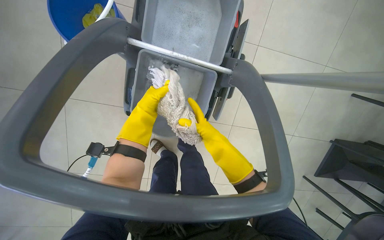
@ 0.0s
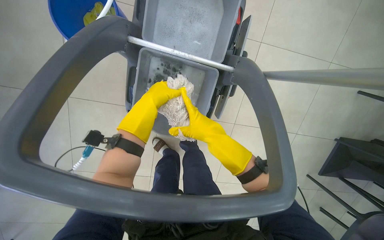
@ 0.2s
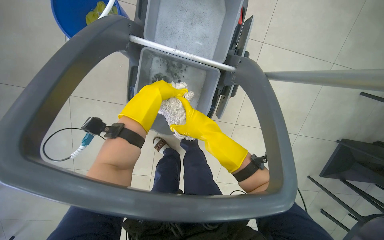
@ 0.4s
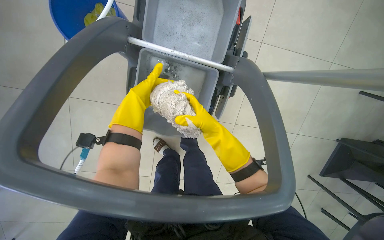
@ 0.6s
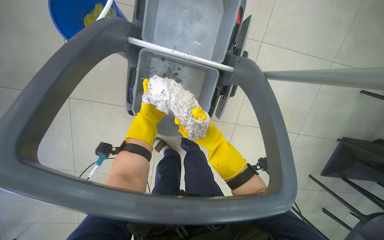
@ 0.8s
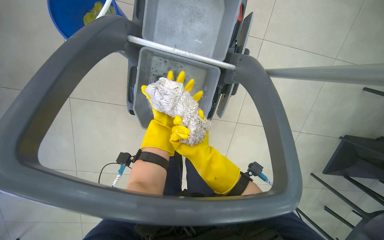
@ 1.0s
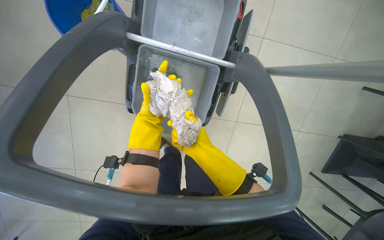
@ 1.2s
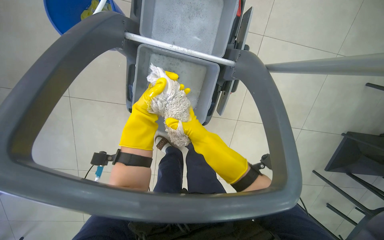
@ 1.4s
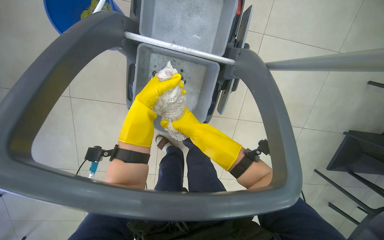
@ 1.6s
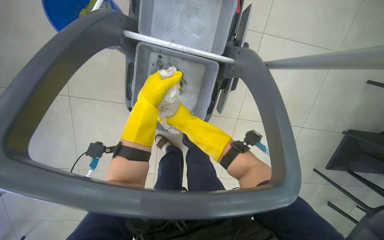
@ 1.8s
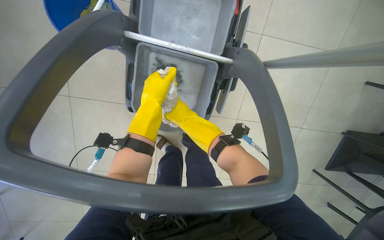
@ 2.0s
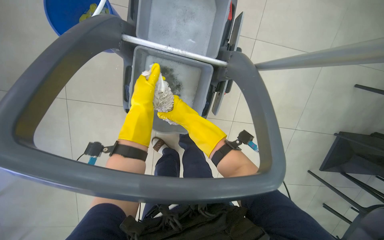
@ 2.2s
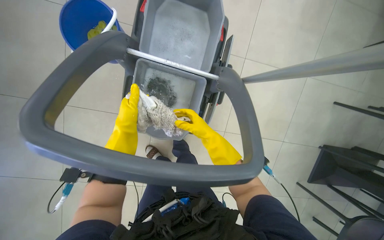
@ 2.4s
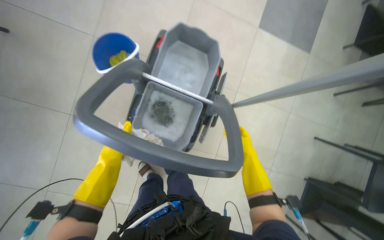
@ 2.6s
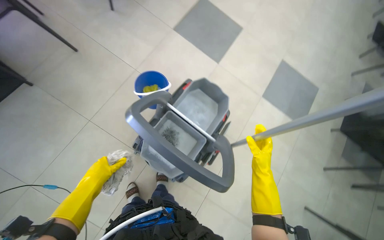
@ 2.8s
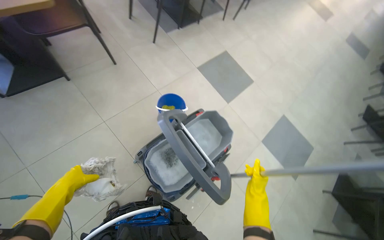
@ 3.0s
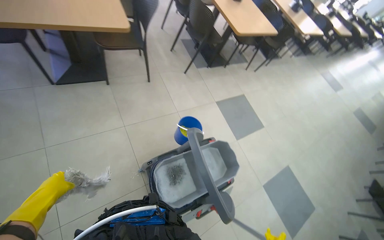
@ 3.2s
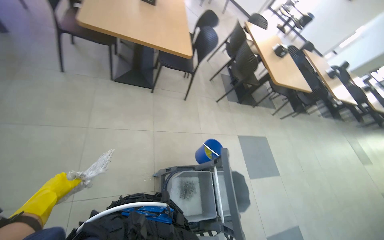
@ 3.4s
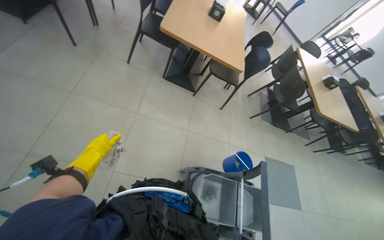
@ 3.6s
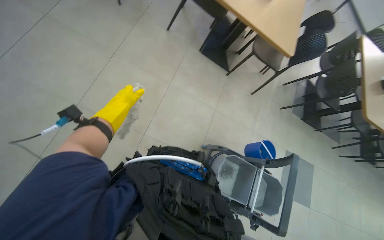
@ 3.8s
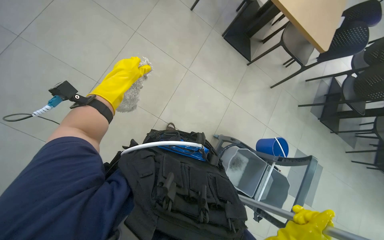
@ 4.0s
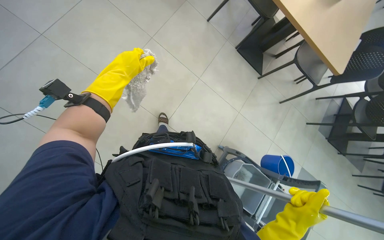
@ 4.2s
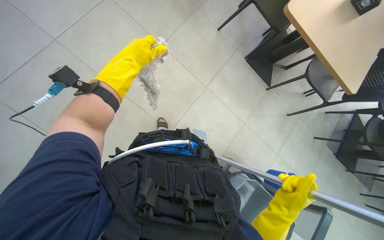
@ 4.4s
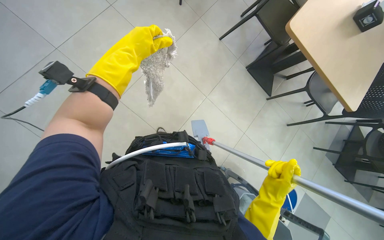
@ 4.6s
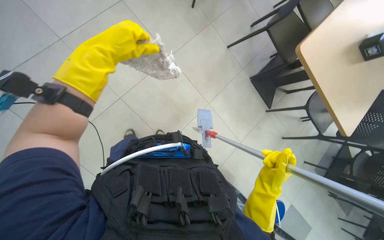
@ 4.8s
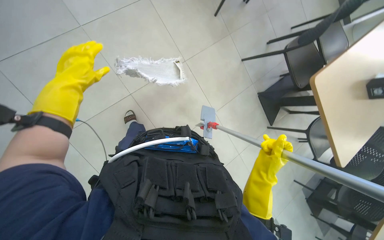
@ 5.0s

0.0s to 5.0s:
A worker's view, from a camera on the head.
Job: preparing cleaning supplies.
The whole recording: Preparing the mop. The worker prepares the mop by attaching the head and wringing it in the bucket.
0.0s to 1.6s: The left hand moves nearer to the camera, approximately 10 cm, while the right hand moves nearer and farther over about 10 cm, changing direction 2 times.
1.6s to 3.4s: The camera travels some 80 cm. The view tips upward by approximately 70 degrees. The scene turns some 70 degrees clockwise in the picture.
3.4s to 5.0s: The wearer moves about 50 cm. The wearer looks about 60 degrees further to the left.

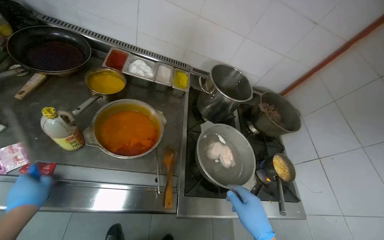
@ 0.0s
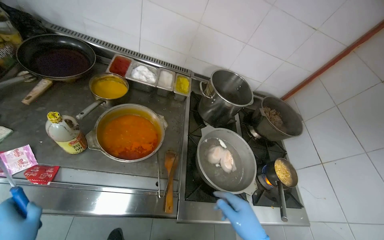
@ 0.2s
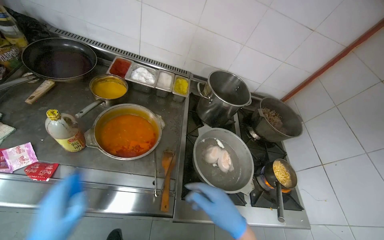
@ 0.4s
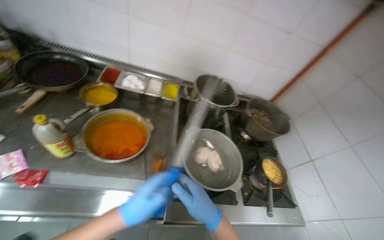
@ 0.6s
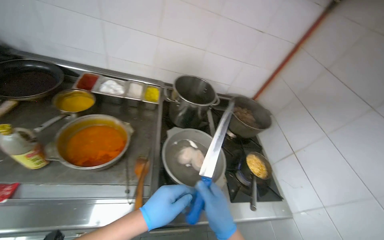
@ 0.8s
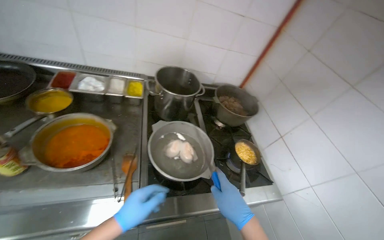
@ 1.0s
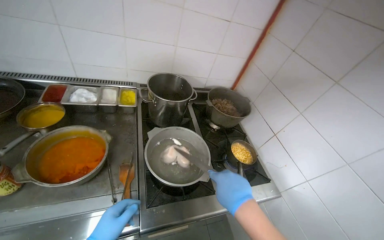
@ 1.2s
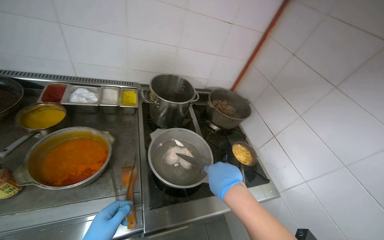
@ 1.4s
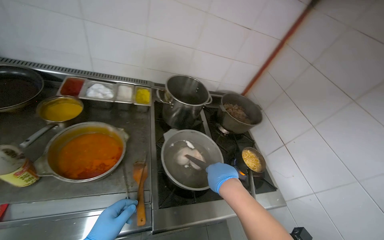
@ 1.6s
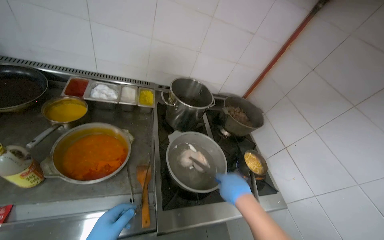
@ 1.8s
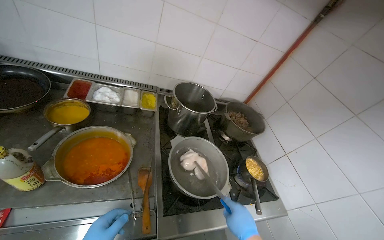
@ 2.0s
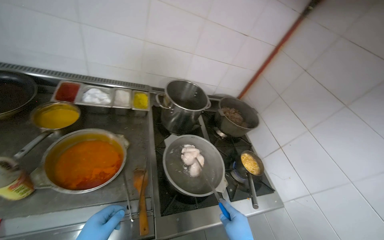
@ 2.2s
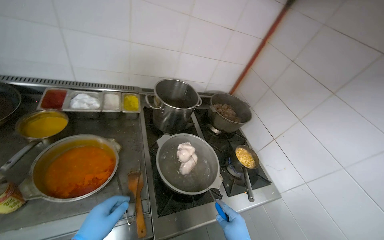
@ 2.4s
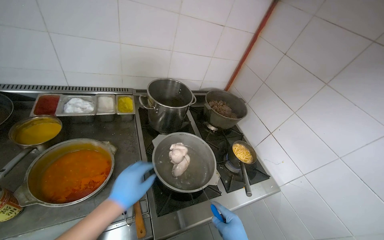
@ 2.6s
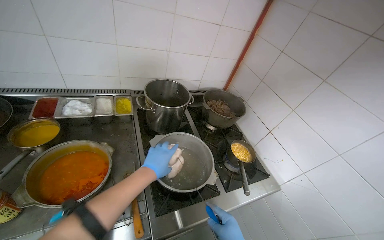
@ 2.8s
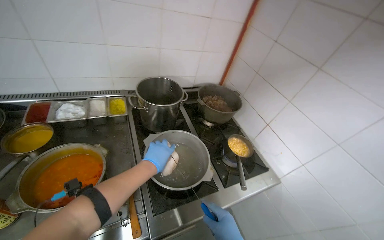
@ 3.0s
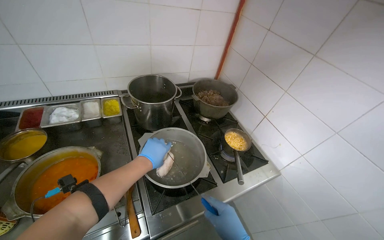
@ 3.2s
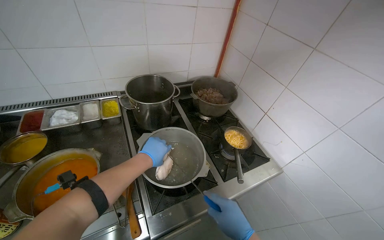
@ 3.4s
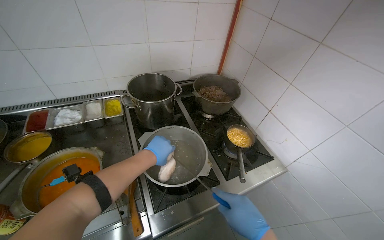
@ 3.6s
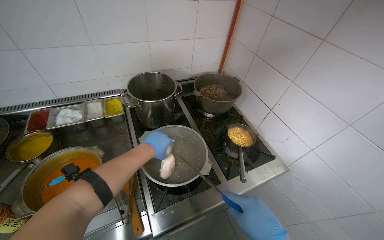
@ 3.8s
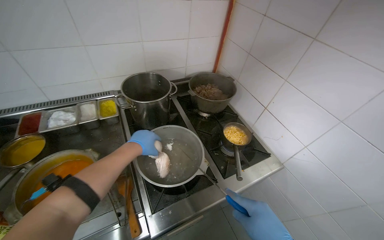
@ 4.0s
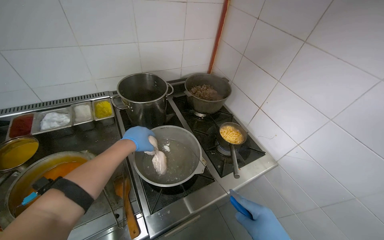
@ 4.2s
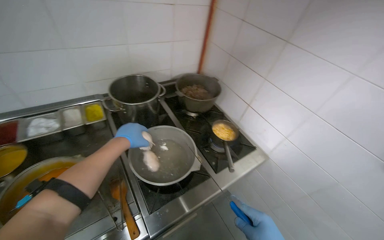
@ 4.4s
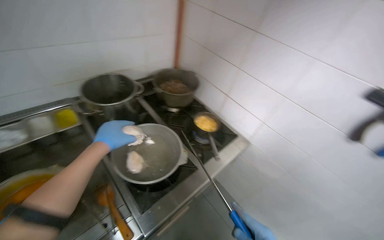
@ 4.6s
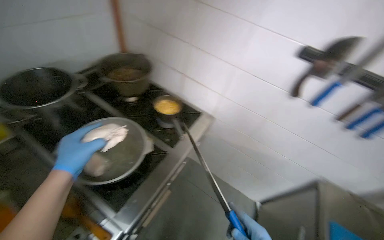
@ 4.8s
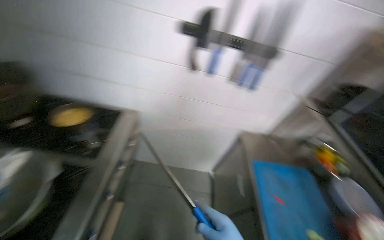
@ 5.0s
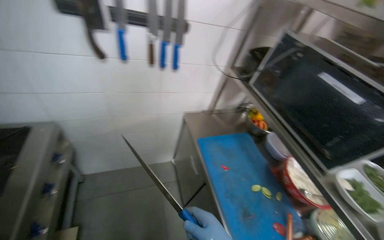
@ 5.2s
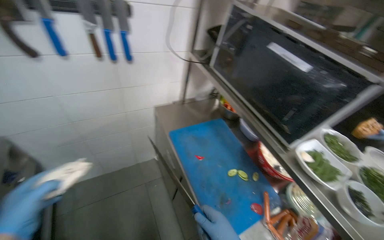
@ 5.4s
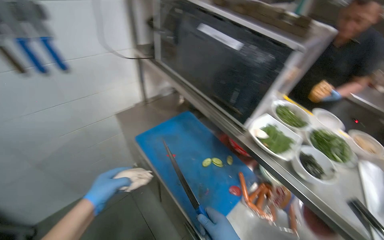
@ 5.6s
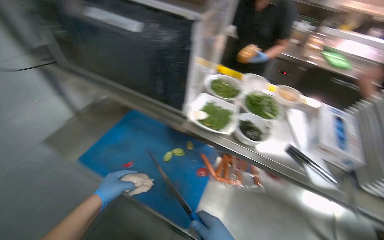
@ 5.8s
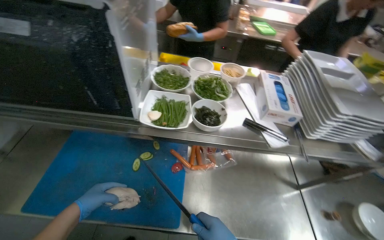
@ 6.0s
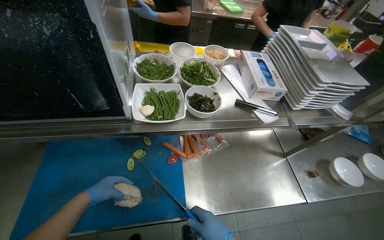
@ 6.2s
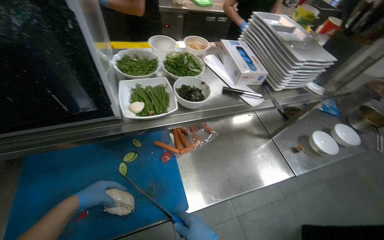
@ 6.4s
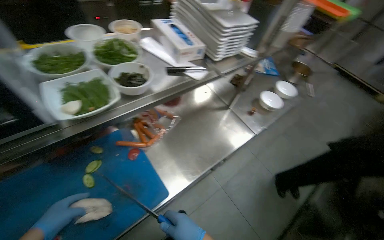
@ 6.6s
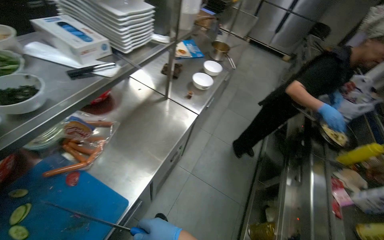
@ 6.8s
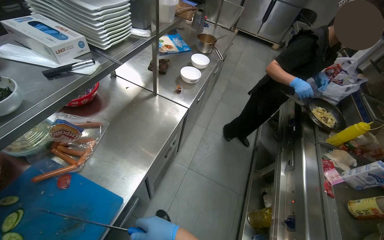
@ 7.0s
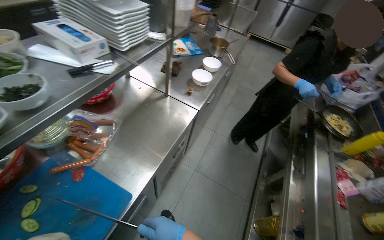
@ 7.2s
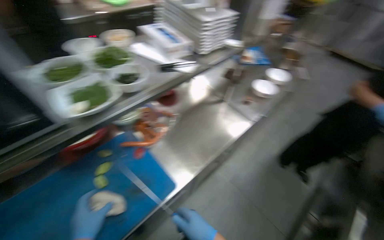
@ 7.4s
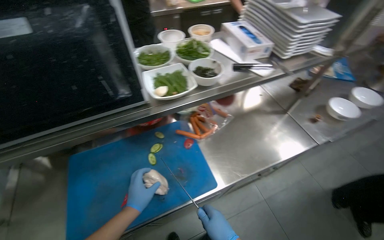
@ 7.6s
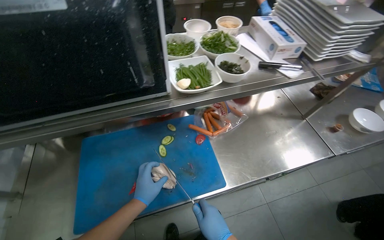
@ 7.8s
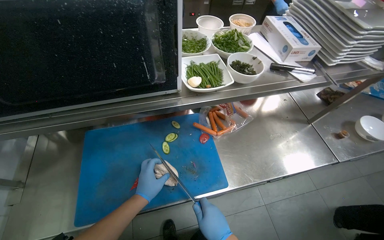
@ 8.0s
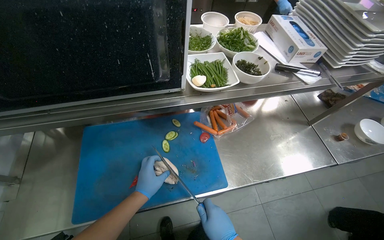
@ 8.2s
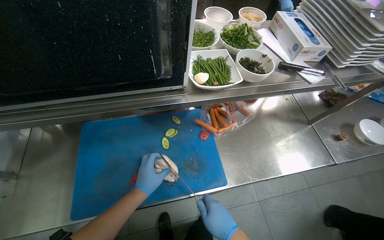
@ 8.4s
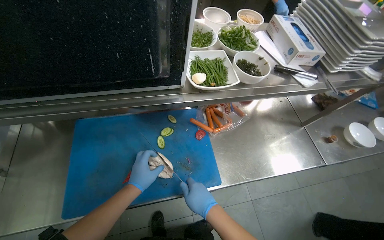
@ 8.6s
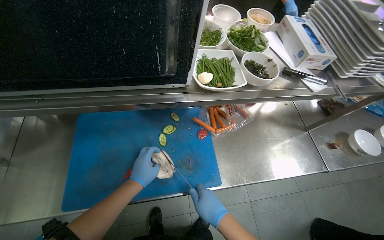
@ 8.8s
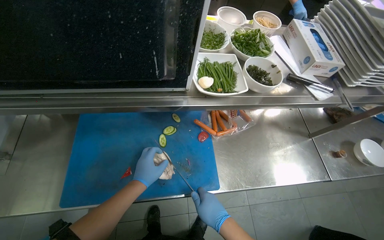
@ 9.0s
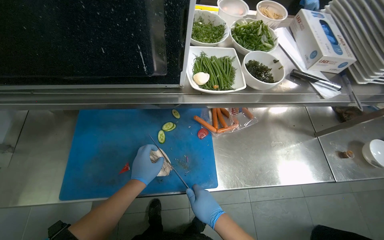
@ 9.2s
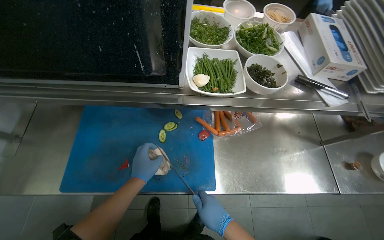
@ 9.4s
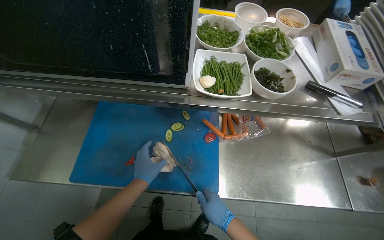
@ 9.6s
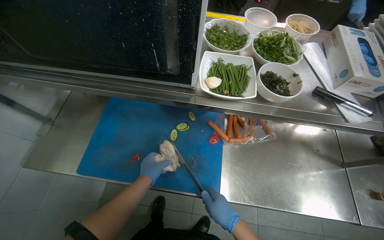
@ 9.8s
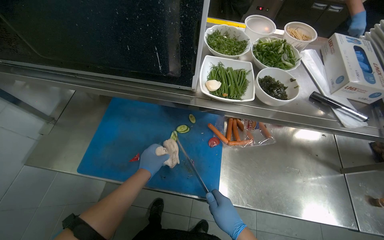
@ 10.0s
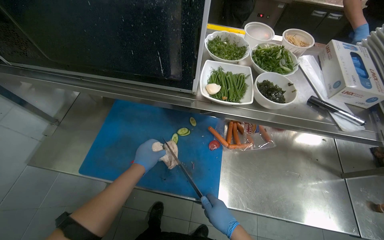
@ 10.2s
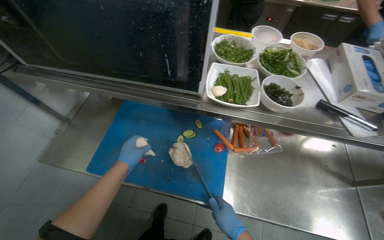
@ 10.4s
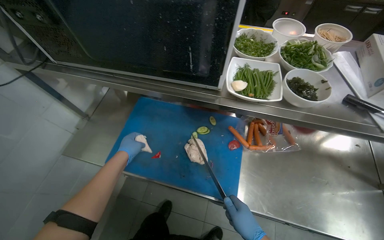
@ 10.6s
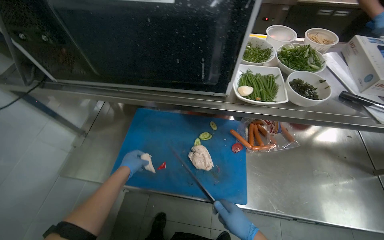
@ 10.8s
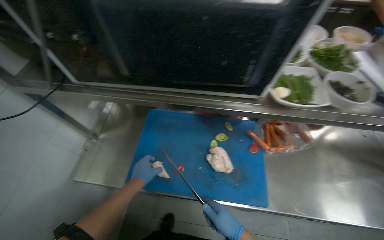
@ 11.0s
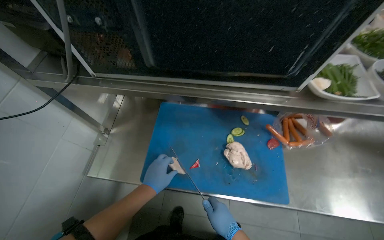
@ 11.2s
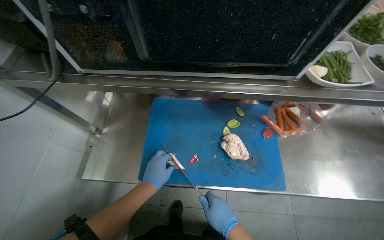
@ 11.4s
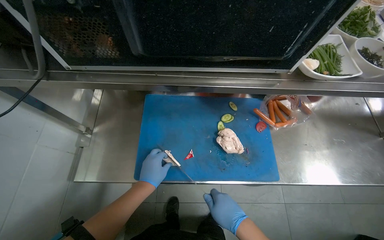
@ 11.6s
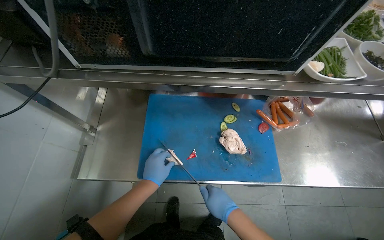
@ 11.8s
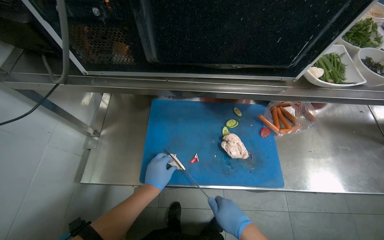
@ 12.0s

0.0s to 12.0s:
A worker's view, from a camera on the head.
Job: preparing food.
The whole recording: Slicing cooked chicken. The worker removes cooked chicken from a pot and slices it on a cutting board.
4.4s to 6.0s: The camera travels approximately 70 cm. The head rotates roughly 140 degrees to the right. The view tilts approximately 30 degrees downward.
6.0s to 7.6s: The scene turns approximately 25 degrees counterclockwise in the picture.
9.0s to 10.4s: The wearer's head swings some 20 degrees to the left. The right hand shifts approximately 10 cm to the right.

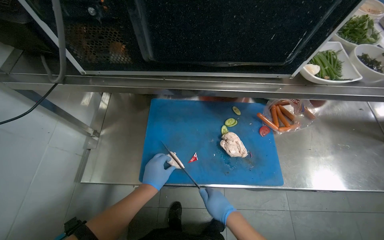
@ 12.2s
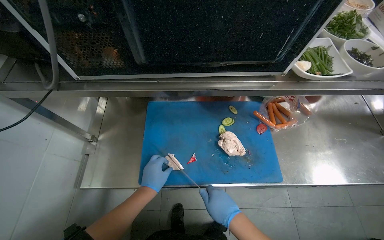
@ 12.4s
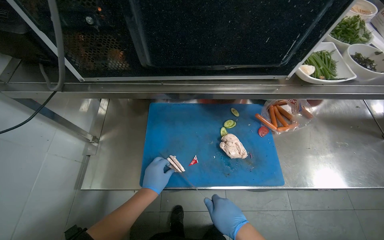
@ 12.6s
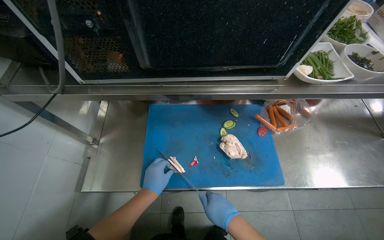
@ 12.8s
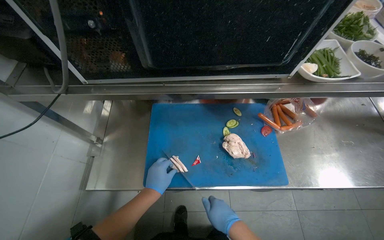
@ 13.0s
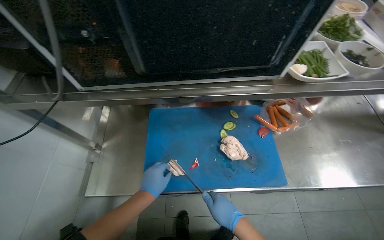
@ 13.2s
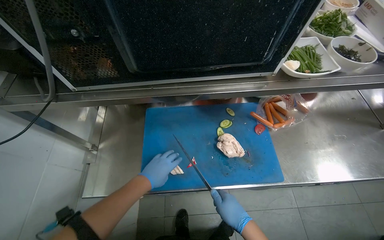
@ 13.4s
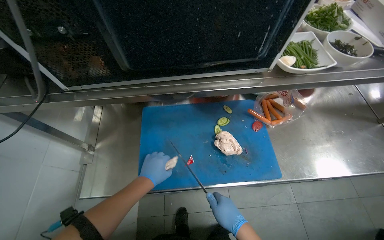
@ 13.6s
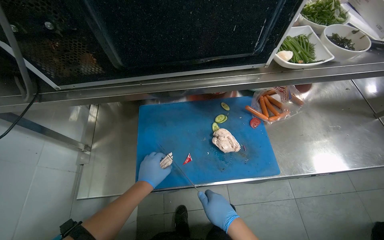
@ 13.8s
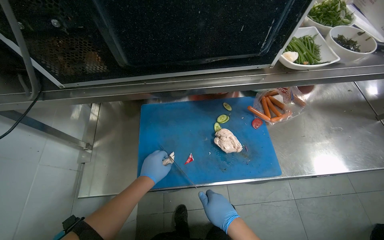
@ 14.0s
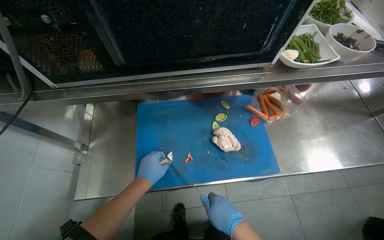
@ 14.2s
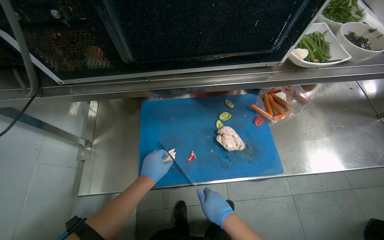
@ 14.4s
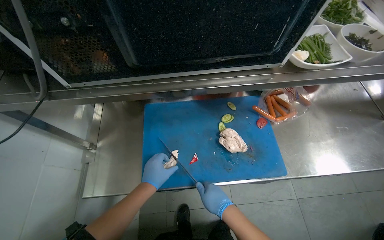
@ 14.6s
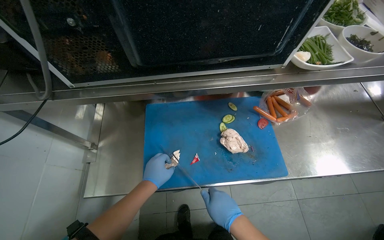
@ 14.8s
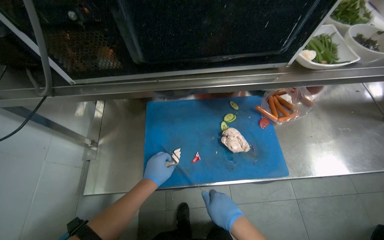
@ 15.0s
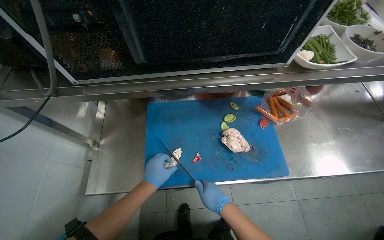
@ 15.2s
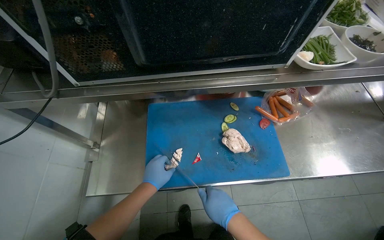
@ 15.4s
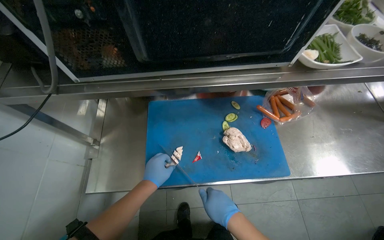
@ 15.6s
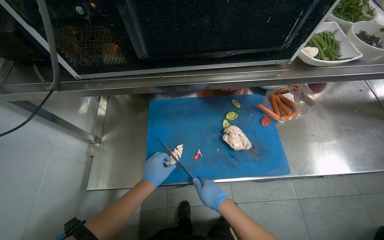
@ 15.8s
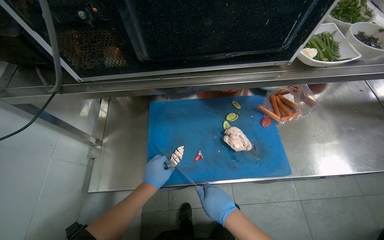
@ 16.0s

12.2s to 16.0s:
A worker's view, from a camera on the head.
Job: preparing food.
The whole recording: Slicing cooked chicken. The worker removes cooked chicken from a pot and slices it on a cutting board.
12.2s to 16.0s: The hands are busy where they are.
